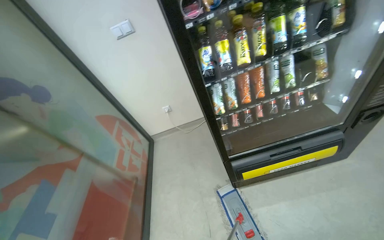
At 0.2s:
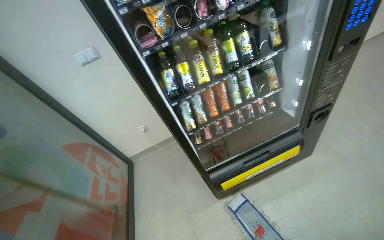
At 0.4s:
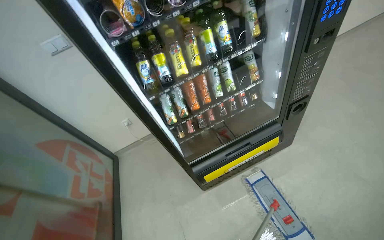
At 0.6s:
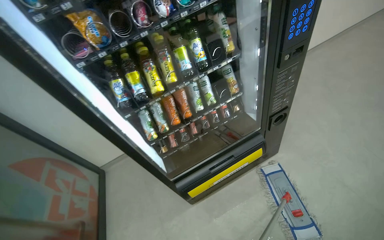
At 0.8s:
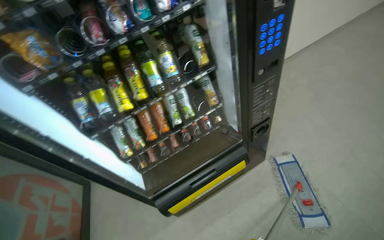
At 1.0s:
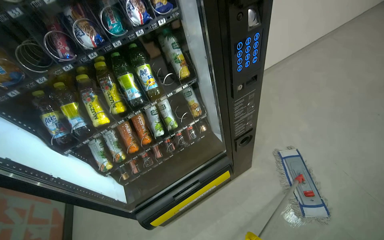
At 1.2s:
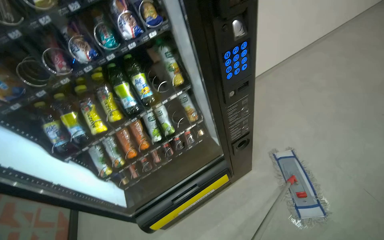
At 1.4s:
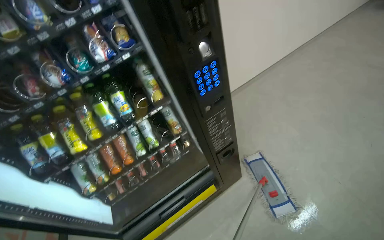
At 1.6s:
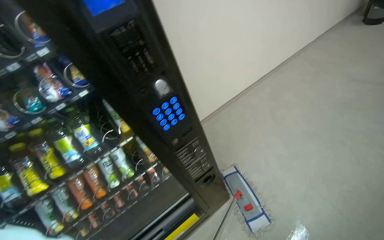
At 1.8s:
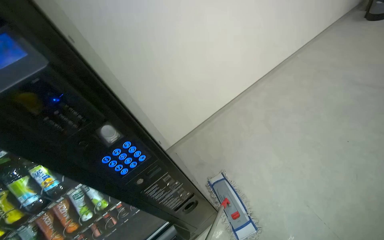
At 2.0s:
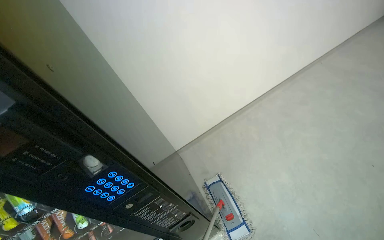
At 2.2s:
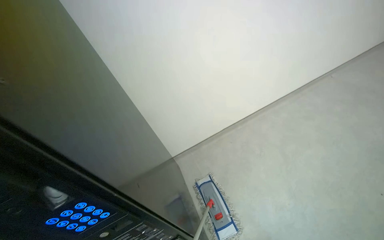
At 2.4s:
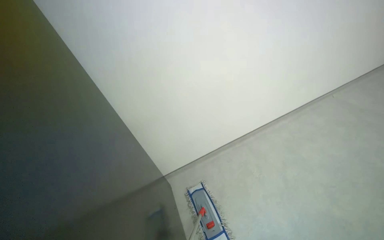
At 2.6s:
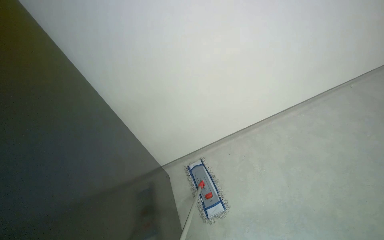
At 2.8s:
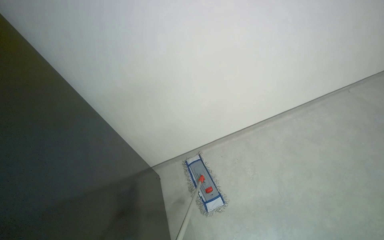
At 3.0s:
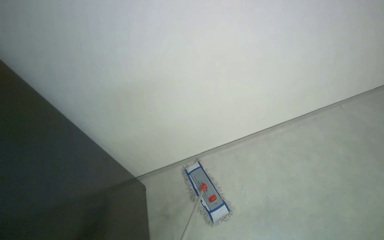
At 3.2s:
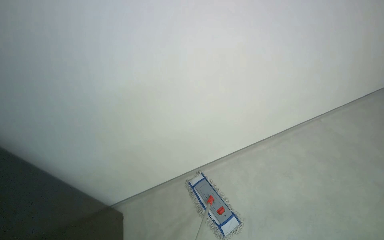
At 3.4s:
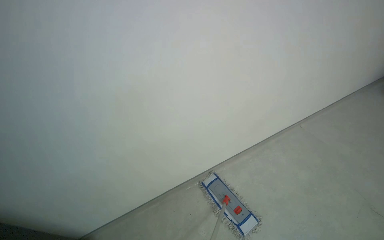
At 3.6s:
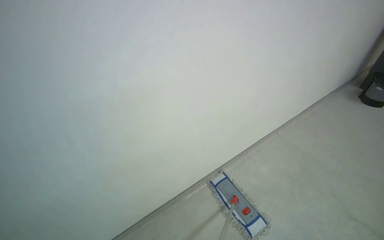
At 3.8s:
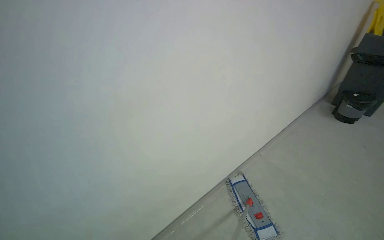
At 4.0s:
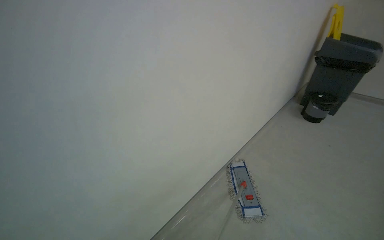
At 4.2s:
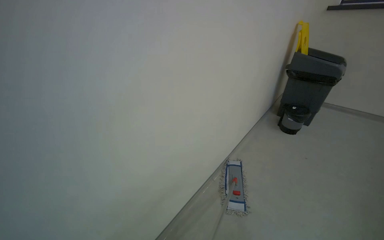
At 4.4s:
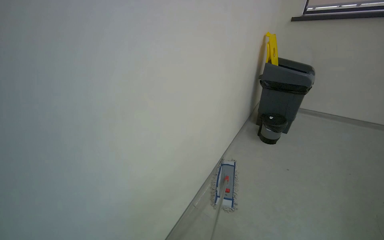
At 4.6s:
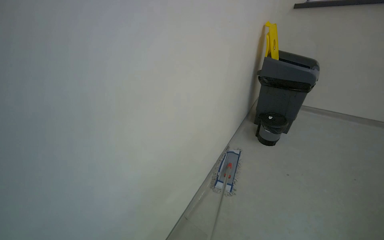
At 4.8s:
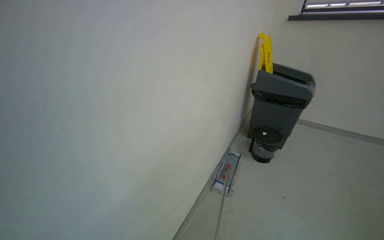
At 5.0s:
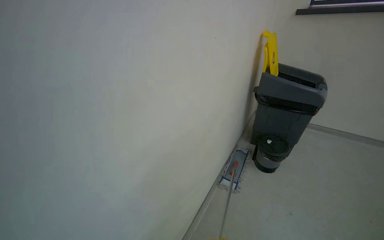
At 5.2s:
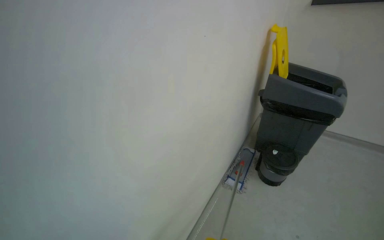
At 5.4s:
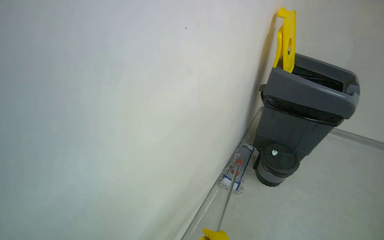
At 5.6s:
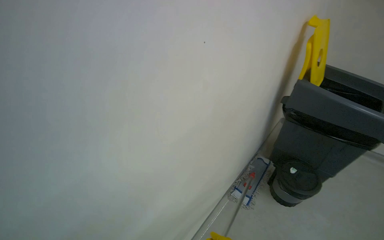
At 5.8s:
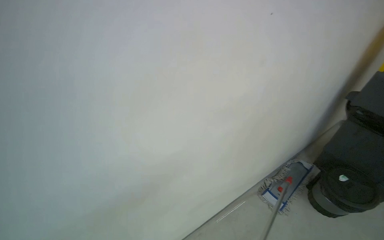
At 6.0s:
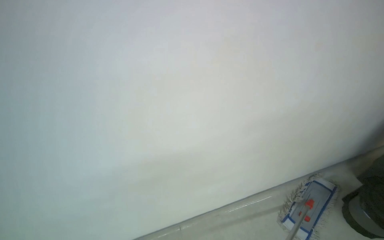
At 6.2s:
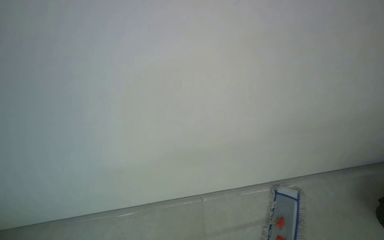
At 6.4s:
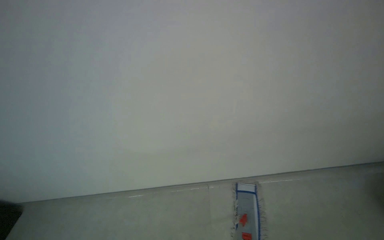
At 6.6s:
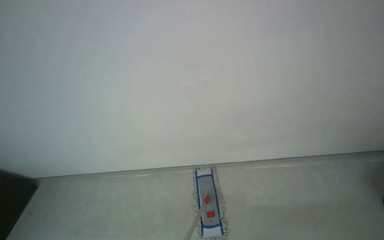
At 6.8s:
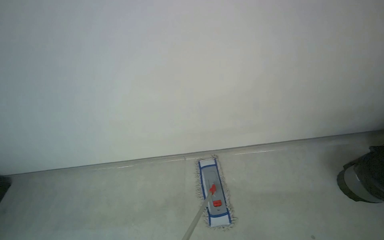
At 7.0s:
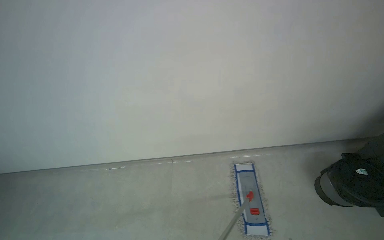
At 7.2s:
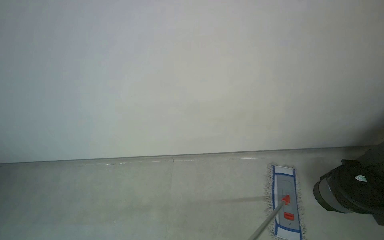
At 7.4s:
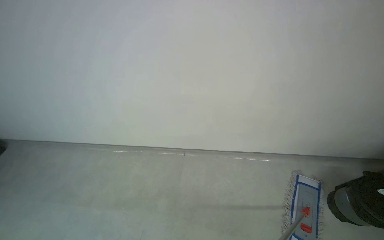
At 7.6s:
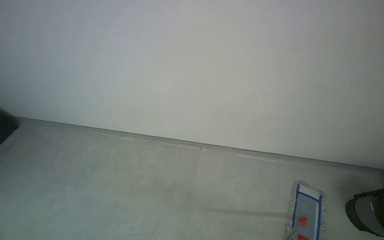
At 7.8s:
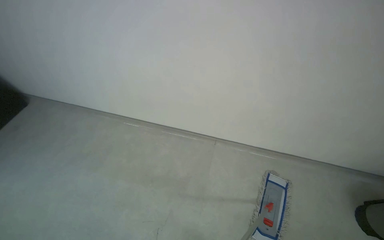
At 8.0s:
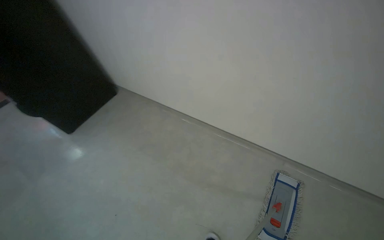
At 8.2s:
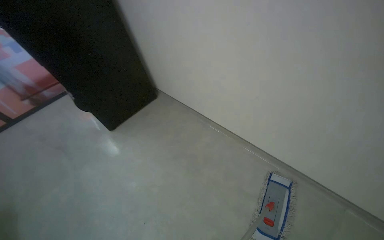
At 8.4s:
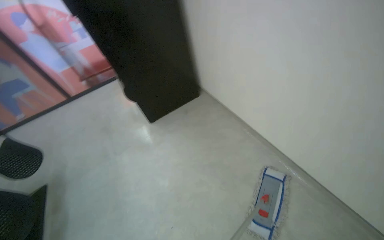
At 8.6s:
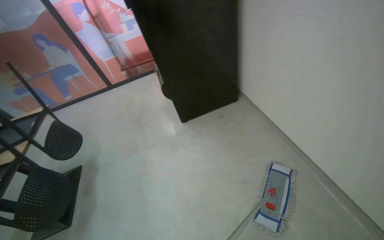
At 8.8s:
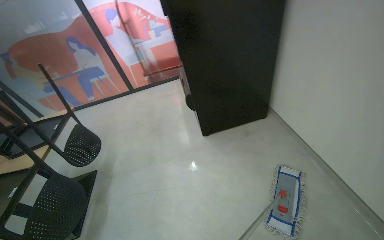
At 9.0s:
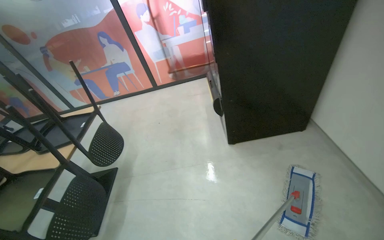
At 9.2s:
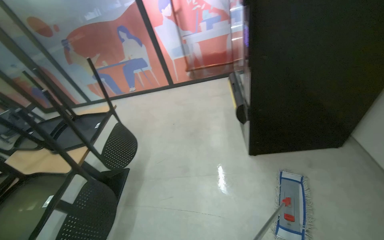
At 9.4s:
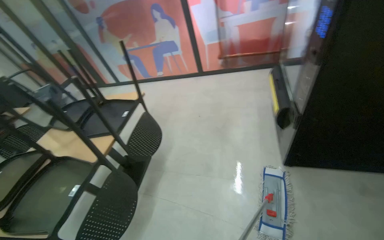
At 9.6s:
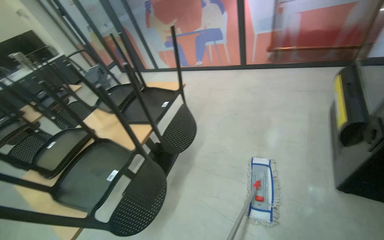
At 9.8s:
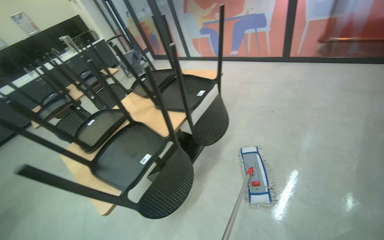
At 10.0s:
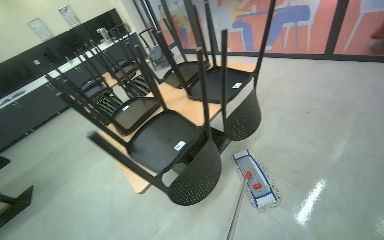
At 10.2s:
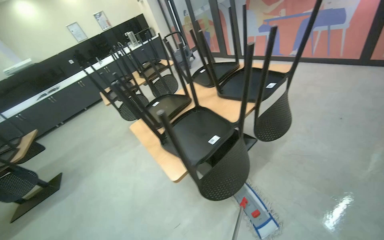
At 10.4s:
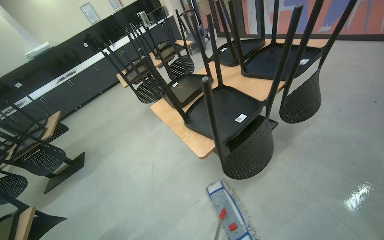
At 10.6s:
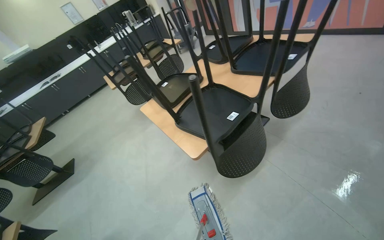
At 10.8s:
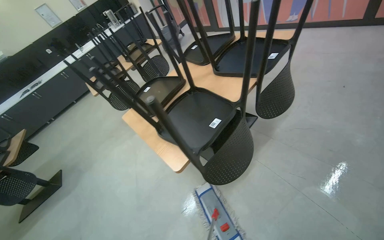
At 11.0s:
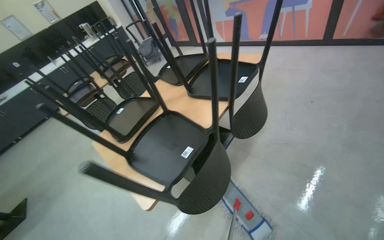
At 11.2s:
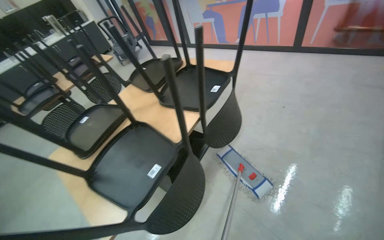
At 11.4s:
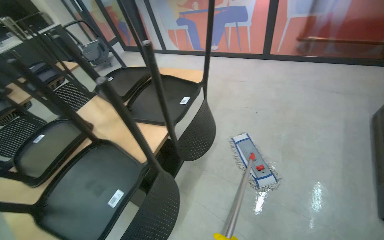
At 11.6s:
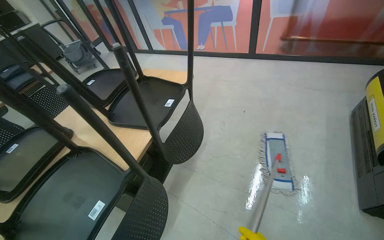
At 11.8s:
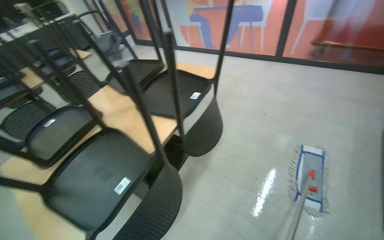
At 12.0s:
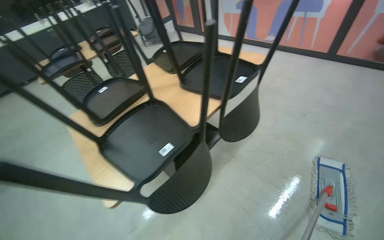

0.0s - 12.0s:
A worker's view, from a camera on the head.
Job: mopping floor.
The whole recording: Mopping canteen floor. The worker mops the canteen floor with a flat mop and a bucket.
0.0s - 1.6s: The camera is carried approximately 70 cm. The head rotates approximately 25 degrees to the right.
4.4s - 6.0s: The camera is carried some 80 cm. The head rotates about 25 degrees to the left. The view tilts roughly 15 degrees downward.
9.0s - 10.4s: The camera travels some 60 cm. The wearer's head swings some 55 degrees to the left. The wearer looks about 20 degrees further downward.

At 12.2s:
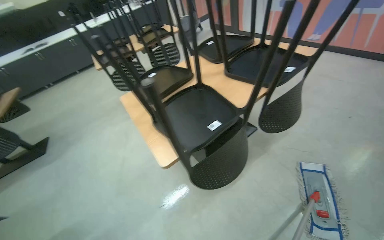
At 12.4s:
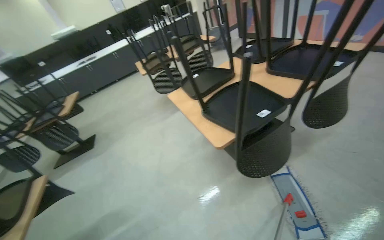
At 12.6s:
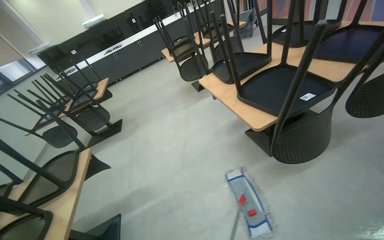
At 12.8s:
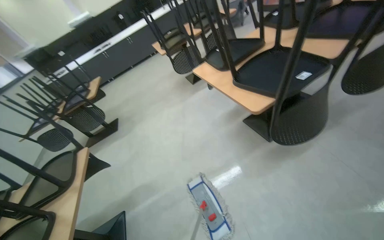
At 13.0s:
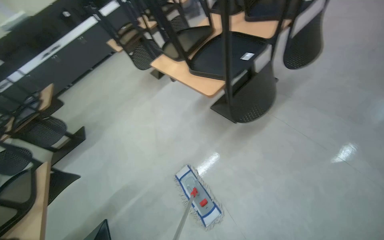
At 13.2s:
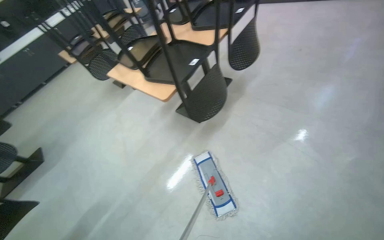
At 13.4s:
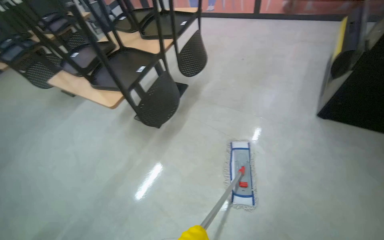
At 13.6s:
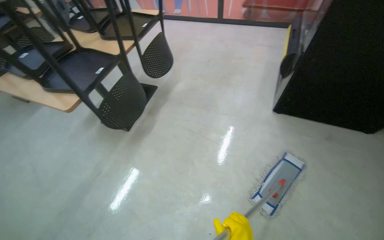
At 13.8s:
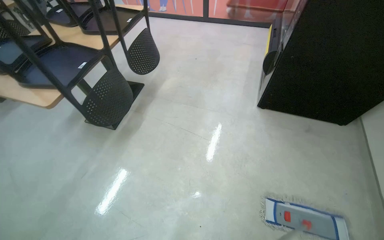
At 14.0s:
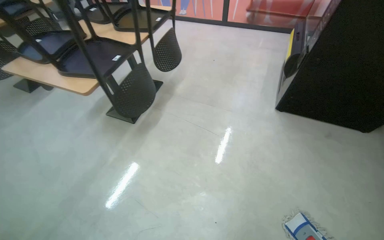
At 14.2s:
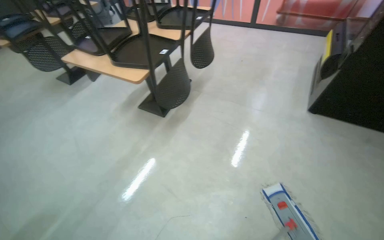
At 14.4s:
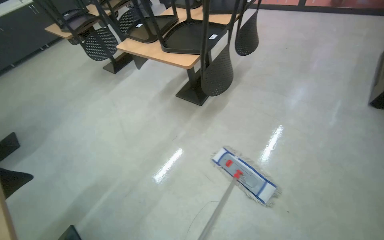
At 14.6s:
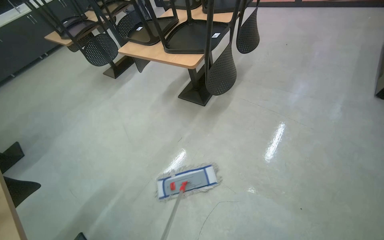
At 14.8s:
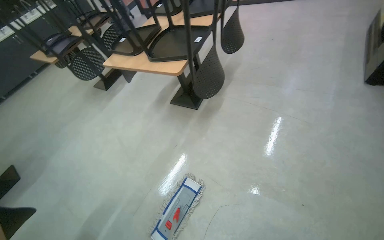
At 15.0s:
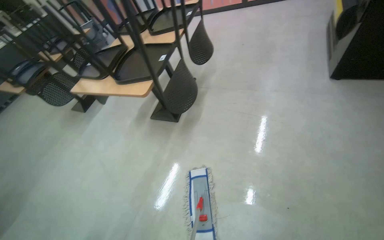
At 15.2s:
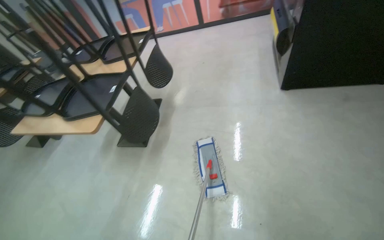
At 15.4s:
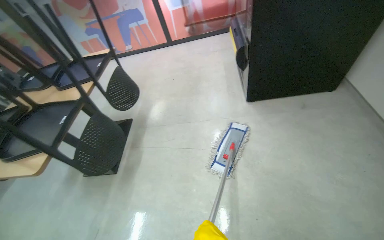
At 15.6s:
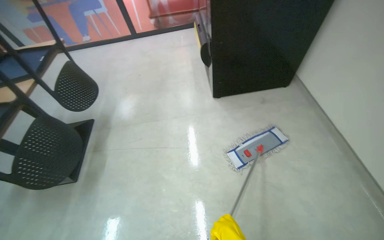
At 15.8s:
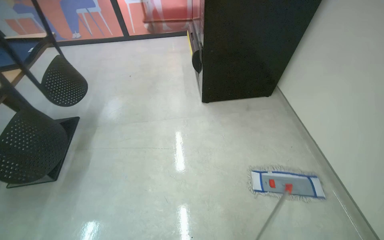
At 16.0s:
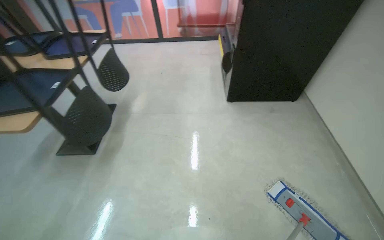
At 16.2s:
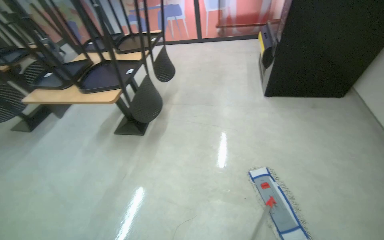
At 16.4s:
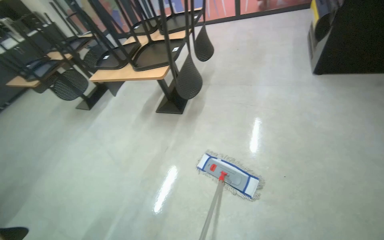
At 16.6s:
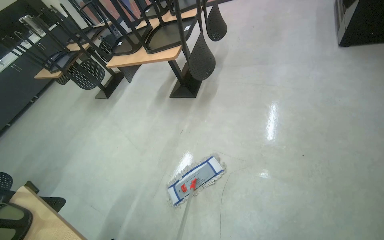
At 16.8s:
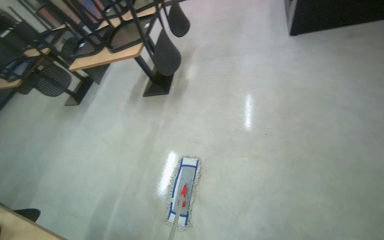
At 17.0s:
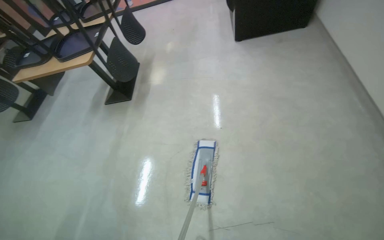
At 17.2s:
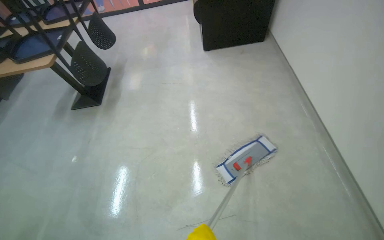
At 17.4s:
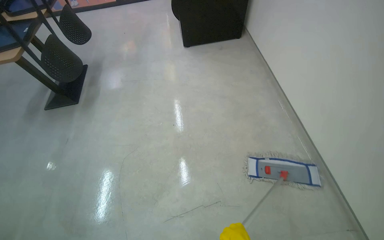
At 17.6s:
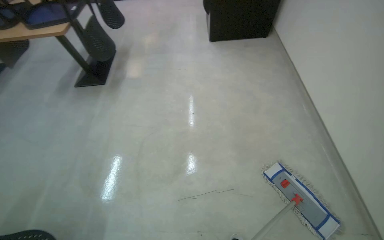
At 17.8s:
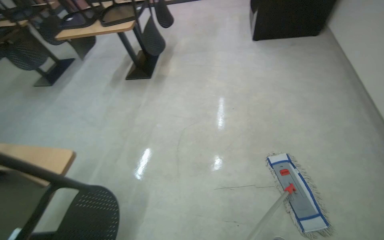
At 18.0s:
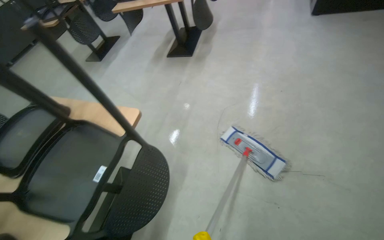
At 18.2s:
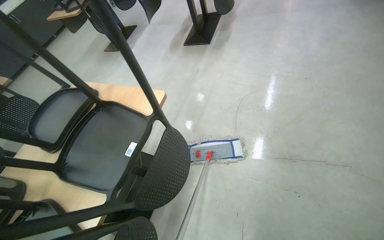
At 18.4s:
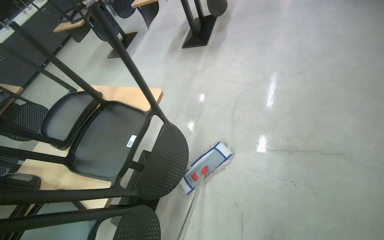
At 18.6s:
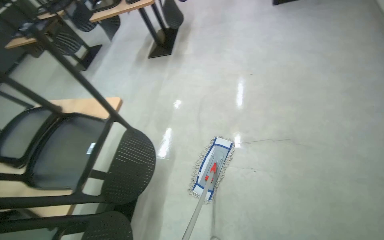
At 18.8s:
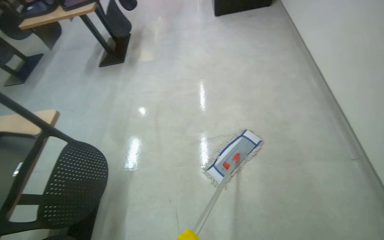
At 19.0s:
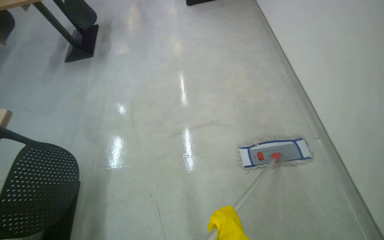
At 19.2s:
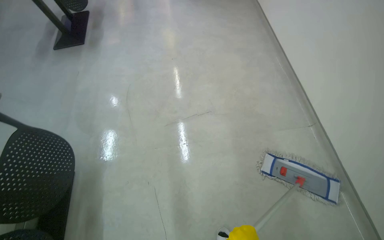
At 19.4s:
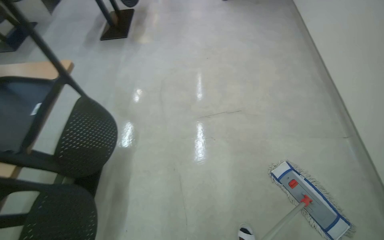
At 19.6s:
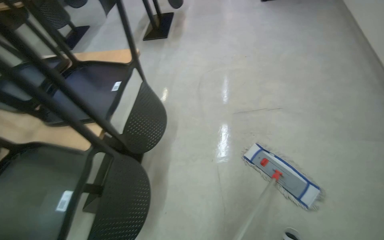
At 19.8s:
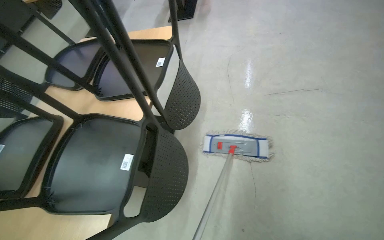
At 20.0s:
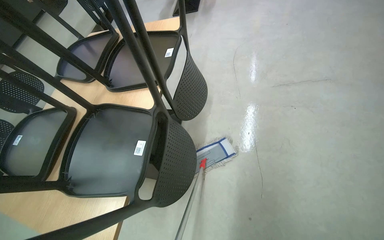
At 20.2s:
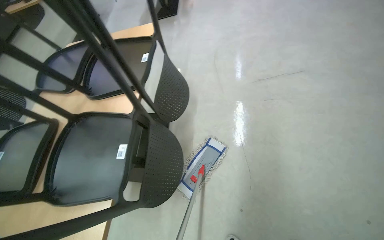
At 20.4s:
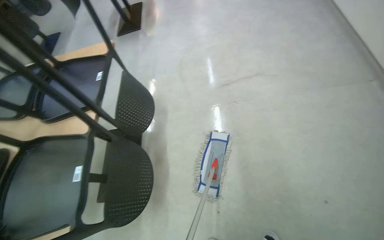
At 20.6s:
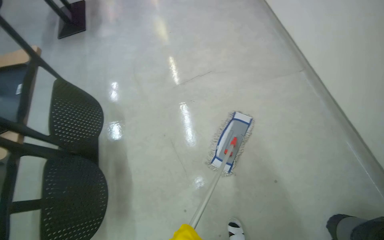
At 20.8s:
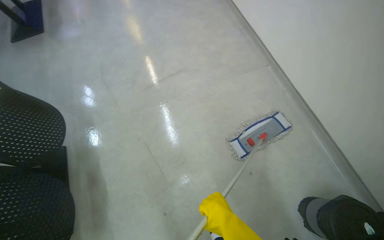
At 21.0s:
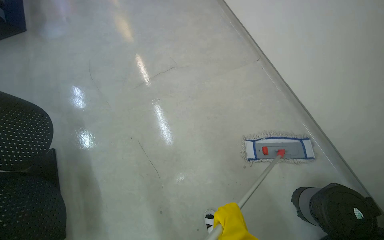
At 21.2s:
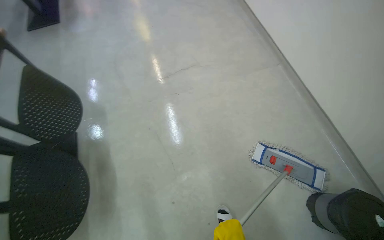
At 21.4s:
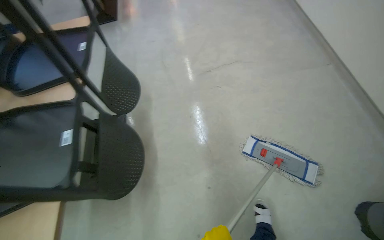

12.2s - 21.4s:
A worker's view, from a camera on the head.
Job: mopping floor.
The whole recording: Mopping canteen floor. The worker mops the canteen floor with a flat mop and a bucket.
12.2s - 13.8s: The head travels about 60 cm. The head rotates approximately 40 degrees to the right.
15.2s - 16.8s: The camera is carried about 60 cm.
16.8s - 18.4s: The camera travels some 60 cm.
